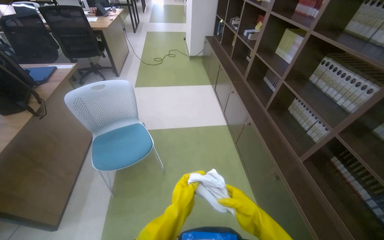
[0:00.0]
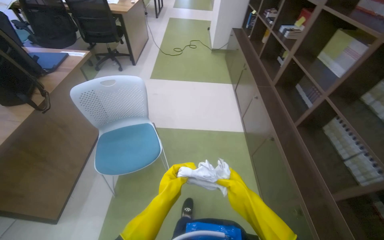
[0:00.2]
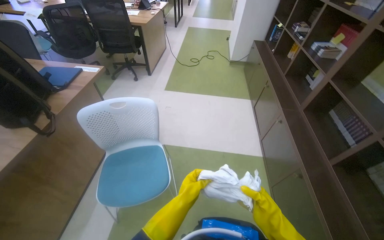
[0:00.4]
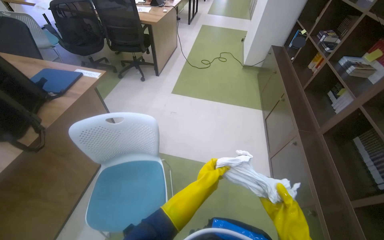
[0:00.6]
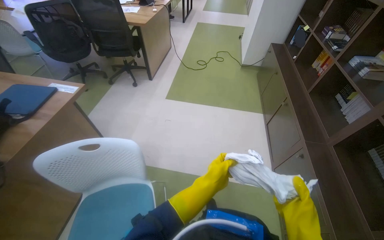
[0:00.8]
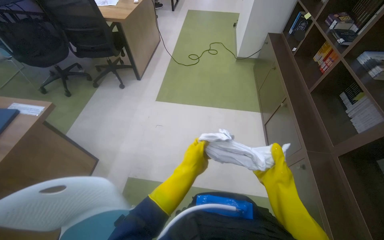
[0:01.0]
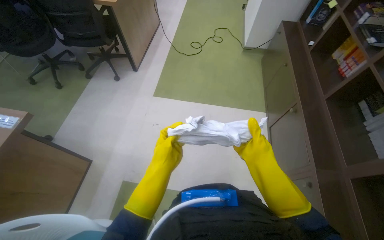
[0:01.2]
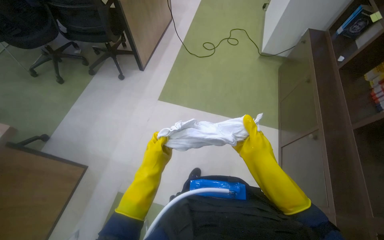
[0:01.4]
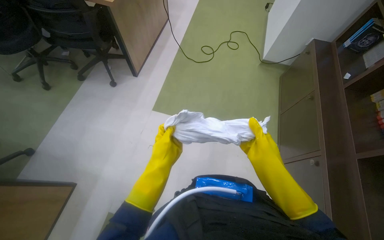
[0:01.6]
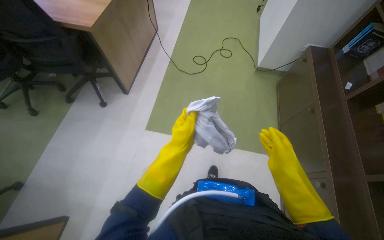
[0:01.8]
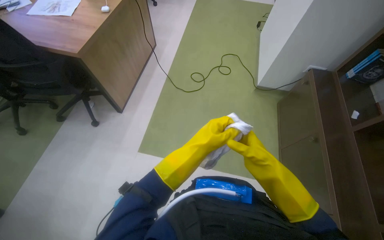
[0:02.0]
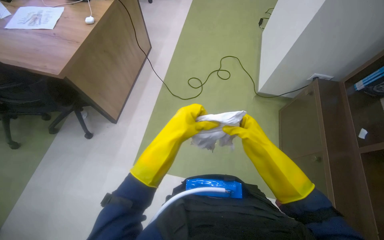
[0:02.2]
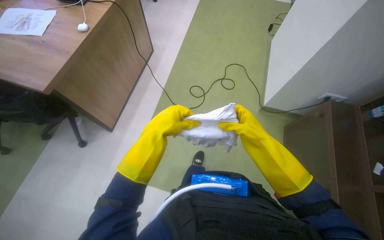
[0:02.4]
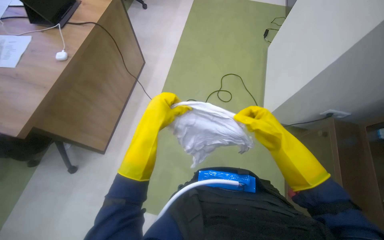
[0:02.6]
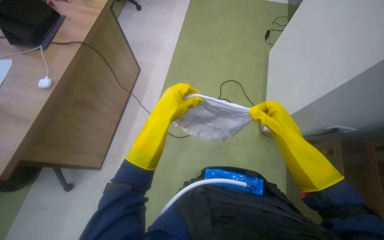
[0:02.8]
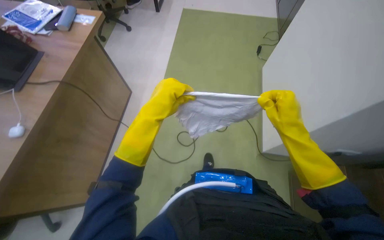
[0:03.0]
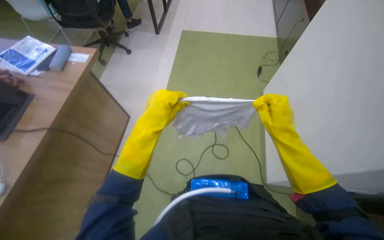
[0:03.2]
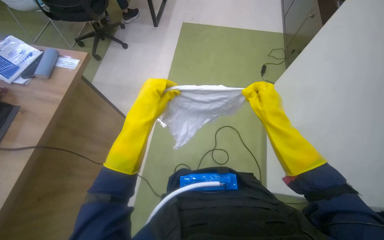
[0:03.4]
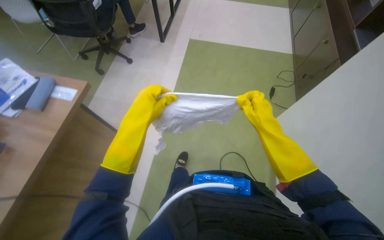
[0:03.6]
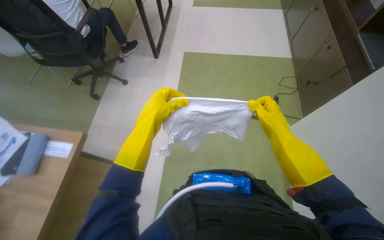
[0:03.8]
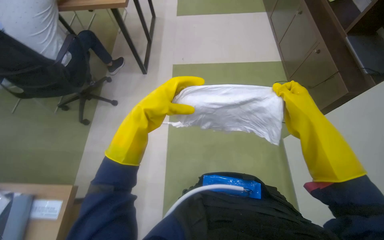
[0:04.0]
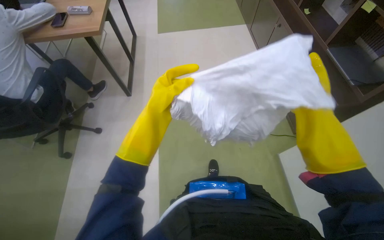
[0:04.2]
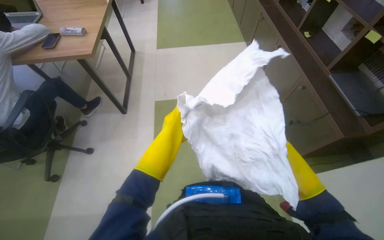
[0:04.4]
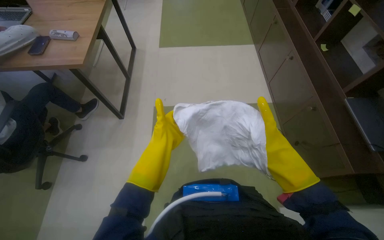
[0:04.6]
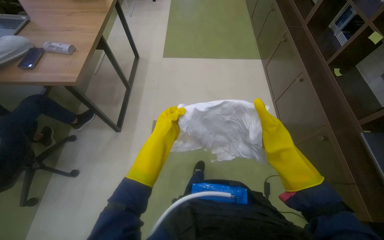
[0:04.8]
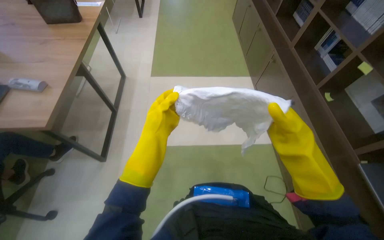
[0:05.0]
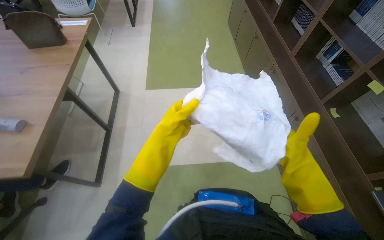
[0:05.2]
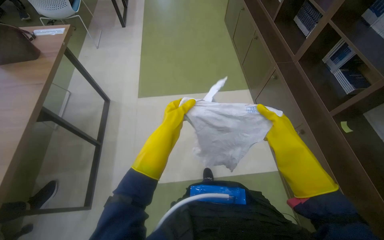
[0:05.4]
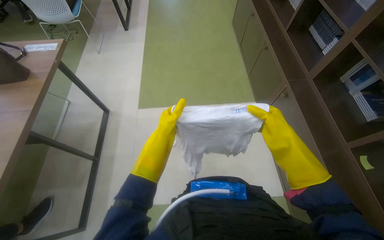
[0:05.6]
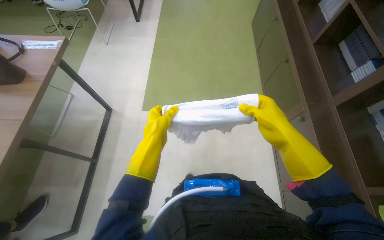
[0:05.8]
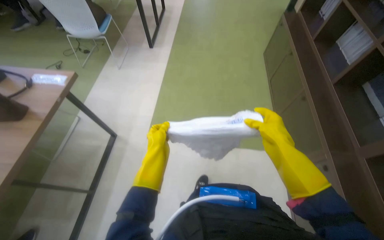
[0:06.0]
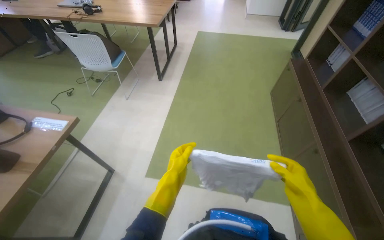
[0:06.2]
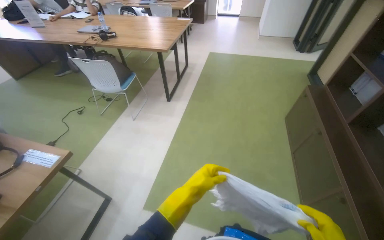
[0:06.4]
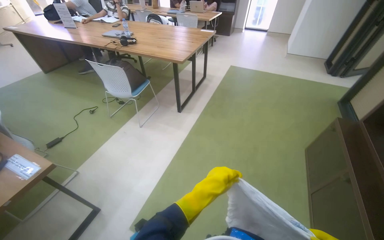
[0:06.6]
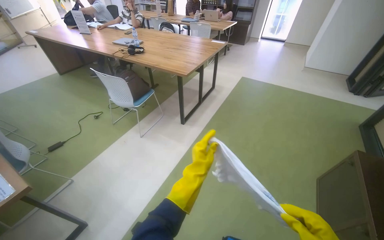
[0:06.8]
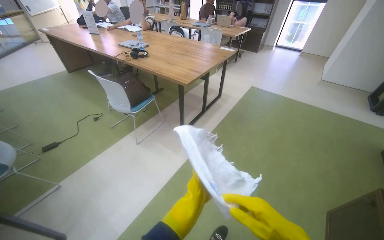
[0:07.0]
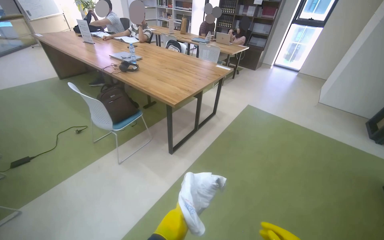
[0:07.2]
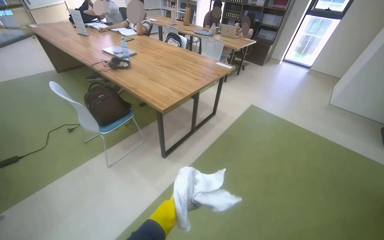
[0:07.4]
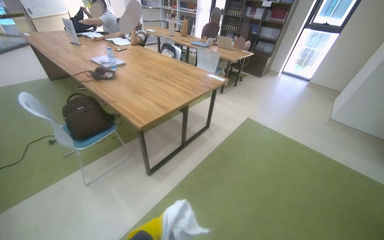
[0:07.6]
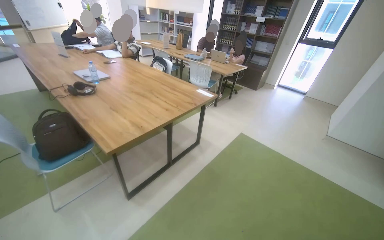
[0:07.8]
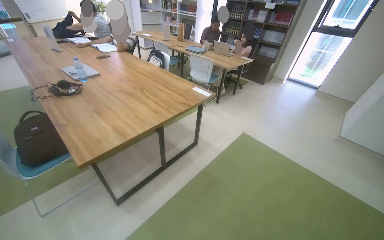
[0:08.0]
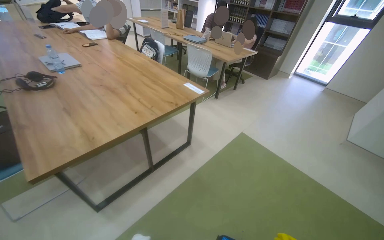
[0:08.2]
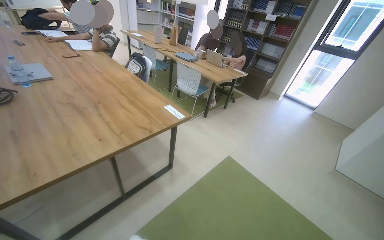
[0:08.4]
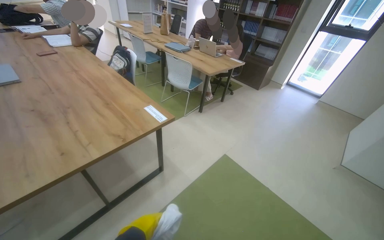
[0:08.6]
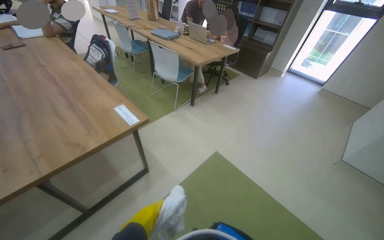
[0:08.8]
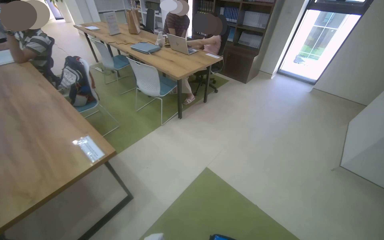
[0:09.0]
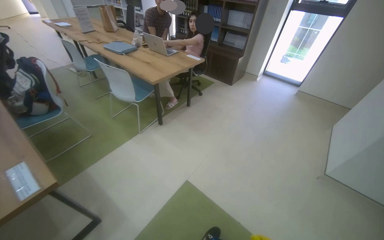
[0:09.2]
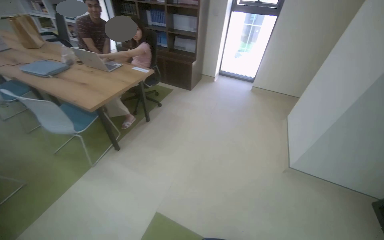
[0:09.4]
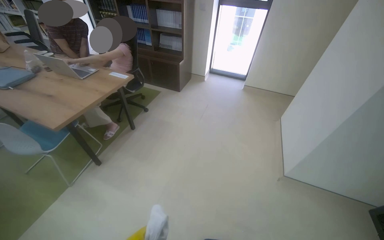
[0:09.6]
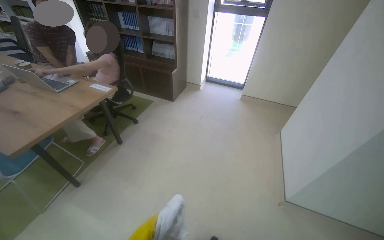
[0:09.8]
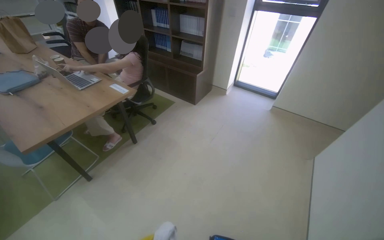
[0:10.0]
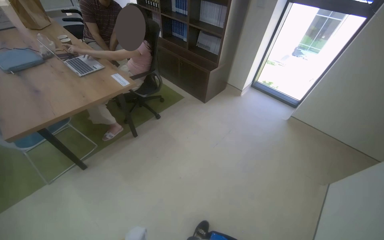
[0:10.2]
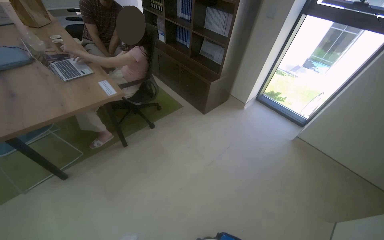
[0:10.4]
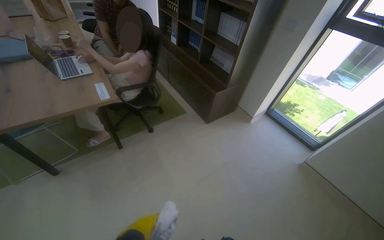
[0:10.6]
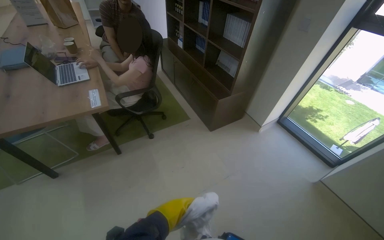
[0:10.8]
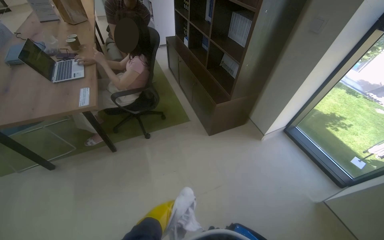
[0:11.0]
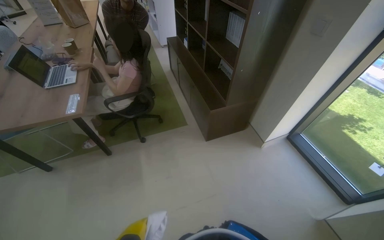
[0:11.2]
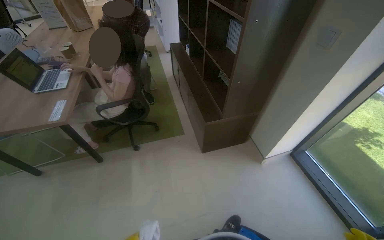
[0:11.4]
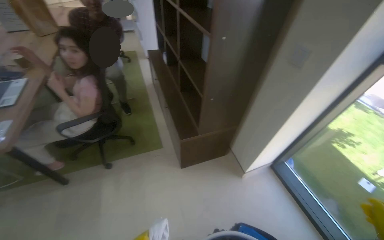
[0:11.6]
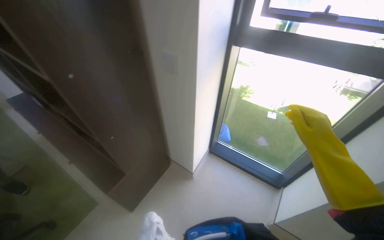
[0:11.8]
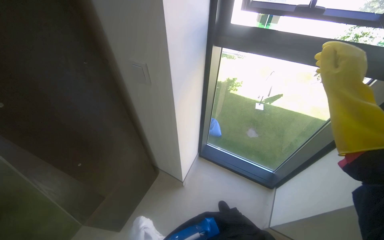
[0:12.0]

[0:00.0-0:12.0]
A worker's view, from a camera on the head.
Job: wiping surfaces.
The whole recording: Cleaning table surface. The worker wipes the table surface with a cloth, moving items and adjusting the cloth as needed.
0:00.0 to 0:01.6: The camera is carried approximately 1.5 m. The wearer's head swings some 20 degrees to the left. The wearer looks approximately 20 degrees further downward.
0:01.6 to 0:03.0: The camera is carried about 1 m.
0:03.0 to 0:04.4: The camera travels approximately 1 m.
0:04.4 to 0:06.0: The wearer moves roughly 1.5 m.
0:06.0 to 0:07.6: The camera travels approximately 1.5 m. The wearer looks approximately 35 degrees further to the left. The camera pitches upward, by some 20 degrees.
0:07.6 to 0:09.0: The camera travels approximately 1.5 m.
0:09.0 to 0:10.4: The wearer moves approximately 1.5 m.
0:10.4 to 0:12.0: The camera travels roughly 1.5 m. The head turns to the right by about 25 degrees.

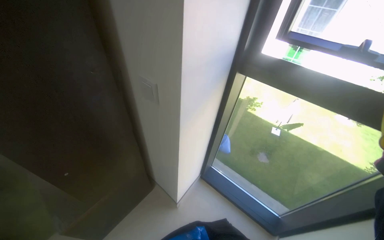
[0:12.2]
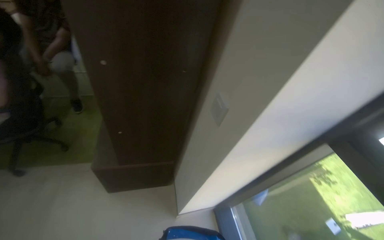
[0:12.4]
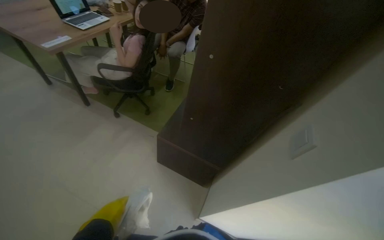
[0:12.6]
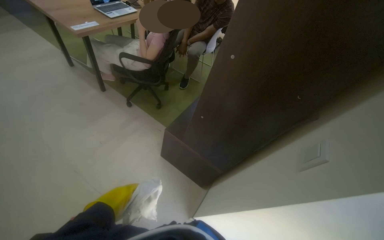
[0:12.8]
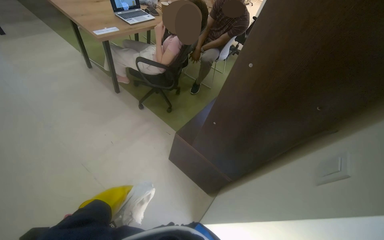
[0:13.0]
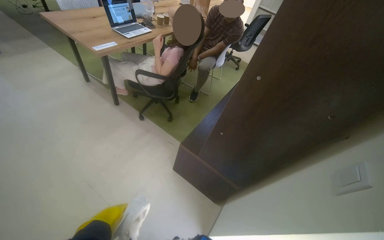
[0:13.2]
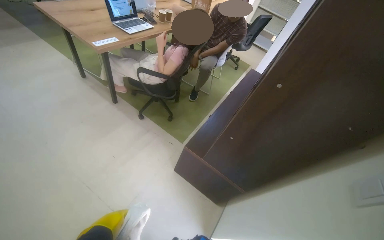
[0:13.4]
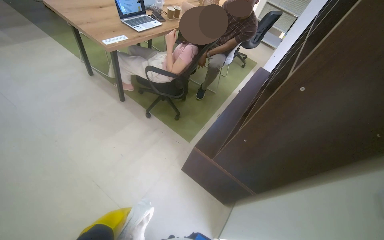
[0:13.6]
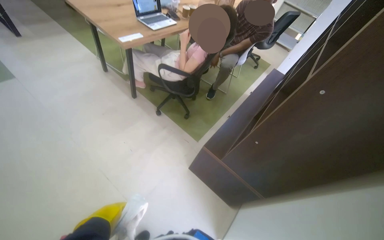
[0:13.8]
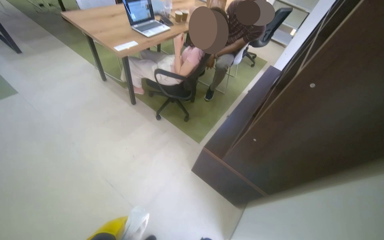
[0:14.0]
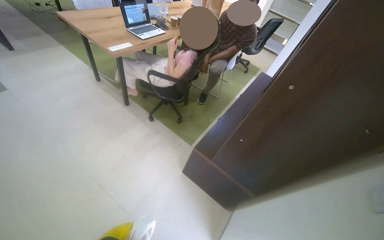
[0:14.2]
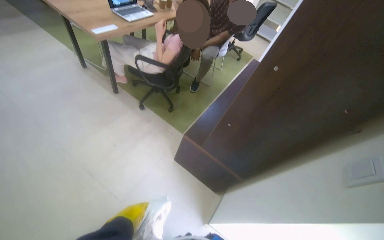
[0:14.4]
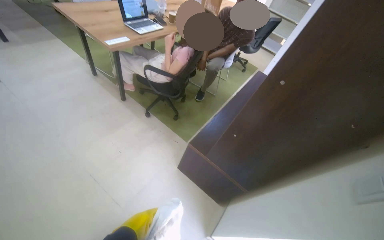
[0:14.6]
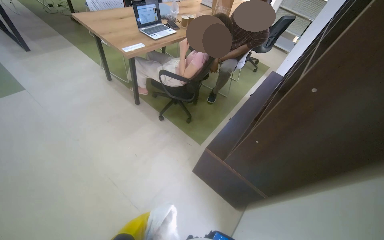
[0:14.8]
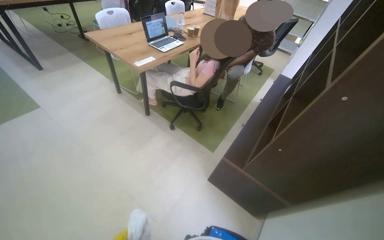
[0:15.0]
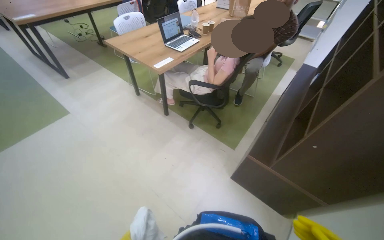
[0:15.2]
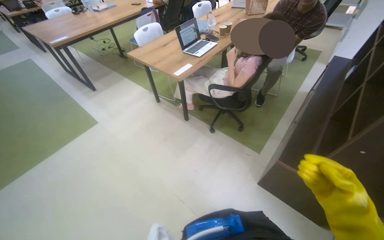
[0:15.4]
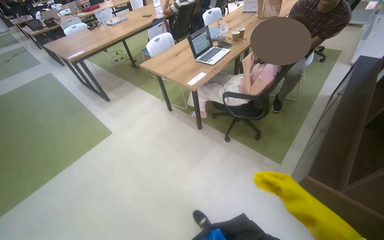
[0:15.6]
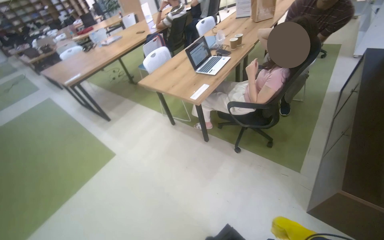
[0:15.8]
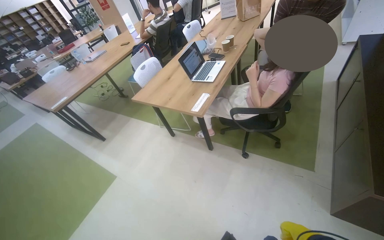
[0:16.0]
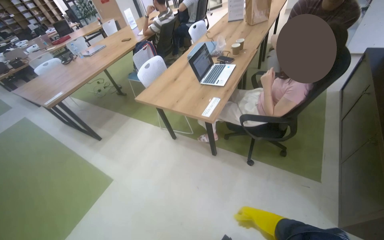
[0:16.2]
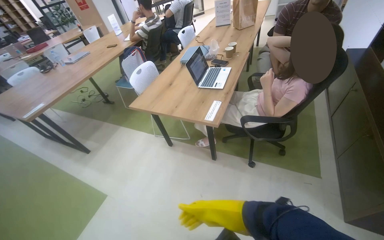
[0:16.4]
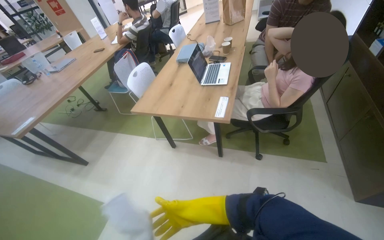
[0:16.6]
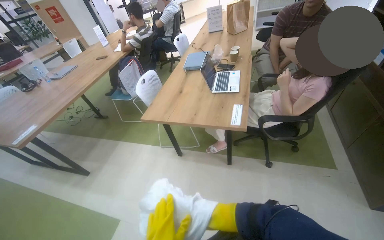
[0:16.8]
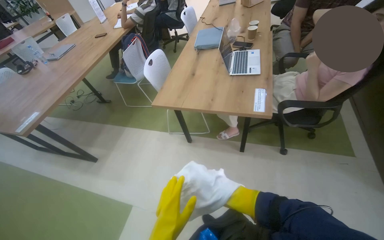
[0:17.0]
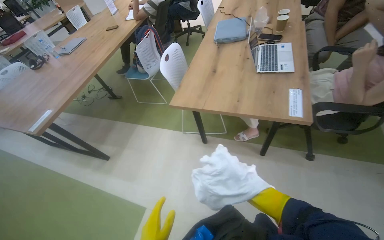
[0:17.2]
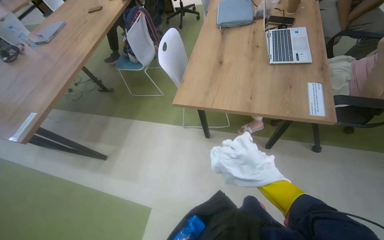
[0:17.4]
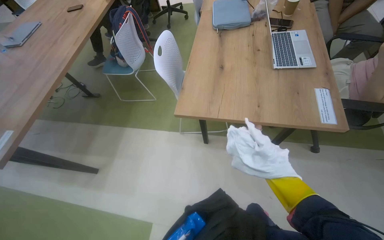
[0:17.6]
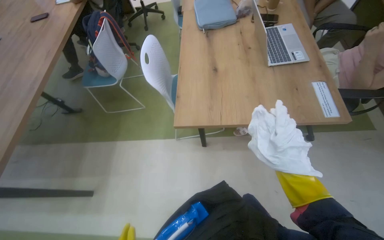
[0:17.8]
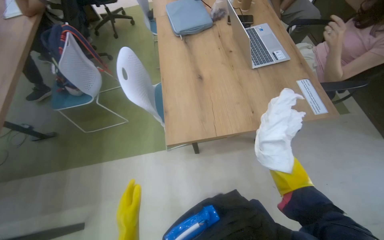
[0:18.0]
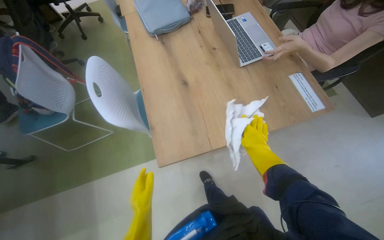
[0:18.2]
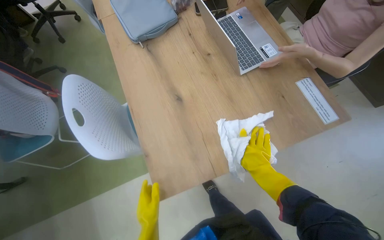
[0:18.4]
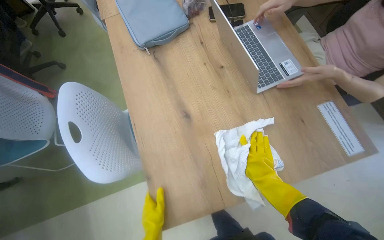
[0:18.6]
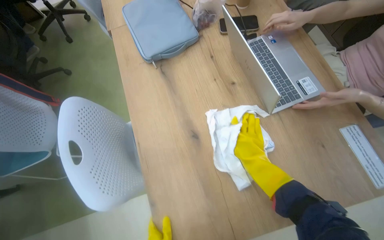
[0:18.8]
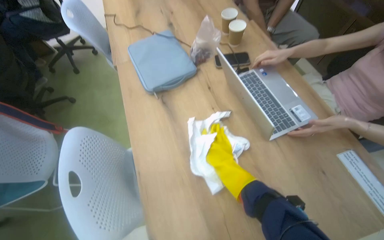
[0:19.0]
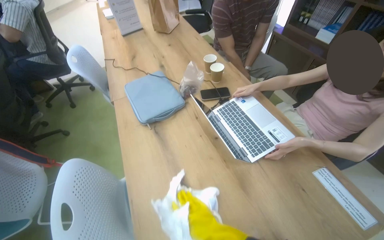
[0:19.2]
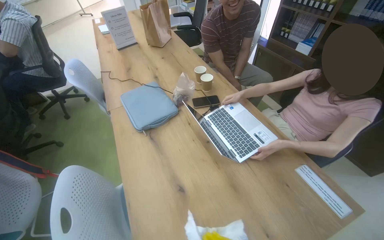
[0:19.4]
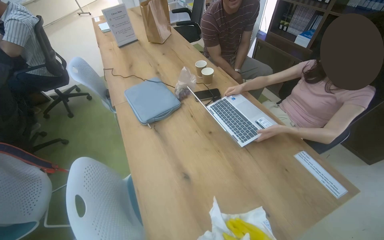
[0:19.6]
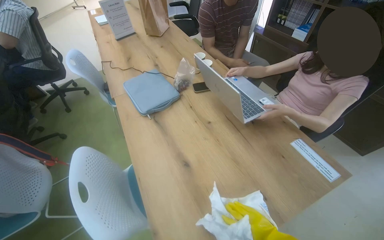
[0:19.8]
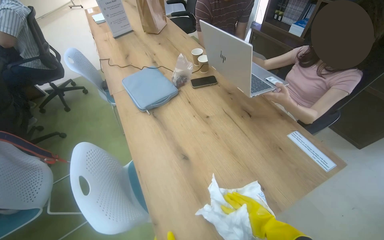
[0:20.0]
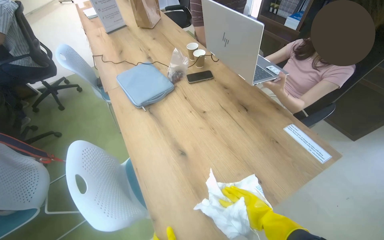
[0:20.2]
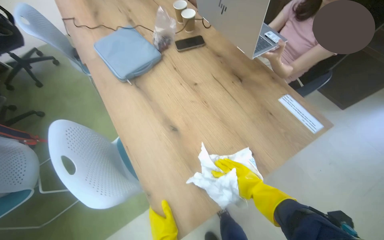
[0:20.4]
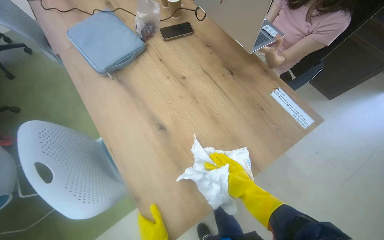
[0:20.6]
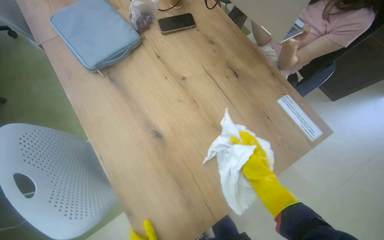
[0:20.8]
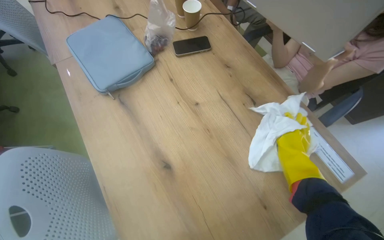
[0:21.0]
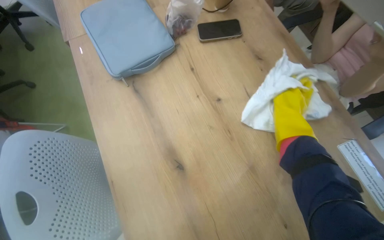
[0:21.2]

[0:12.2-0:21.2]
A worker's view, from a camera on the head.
Job: wiping surfaces.
The whole recording: Cleaning table surface. The worker wipes the table surface with a cloth, moving items and adjusting the cloth as needed.
0:12.2 to 0:13.8: The wearer's head swings some 50 degrees to the left.
0:15.2 to 0:16.6: The camera travels some 70 cm.
0:16.6 to 0:18.2: The wearer moves about 90 cm. The wearer looks about 35 degrees further to the right. The view tips downward by roughly 15 degrees.
0:18.2 to 0:19.8: The view tips upward by about 15 degrees.
0:19.8 to 0:21.2: The camera pitches downward, by approximately 20 degrees.
